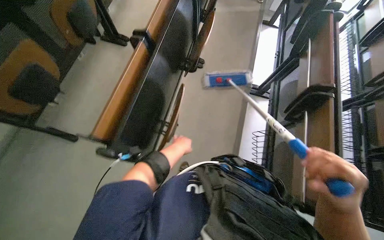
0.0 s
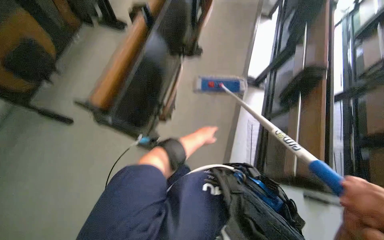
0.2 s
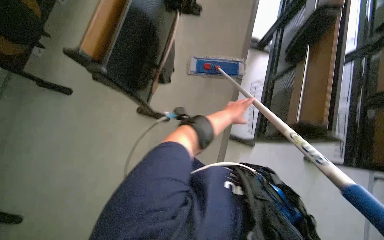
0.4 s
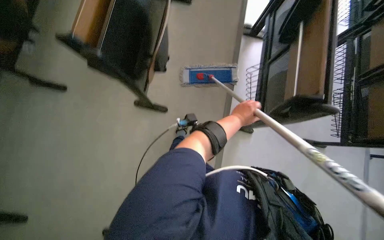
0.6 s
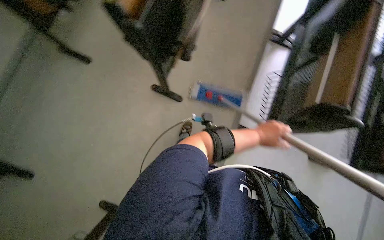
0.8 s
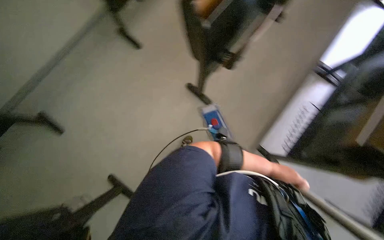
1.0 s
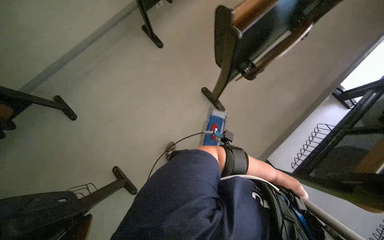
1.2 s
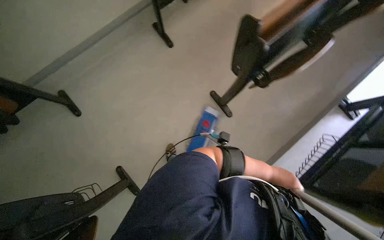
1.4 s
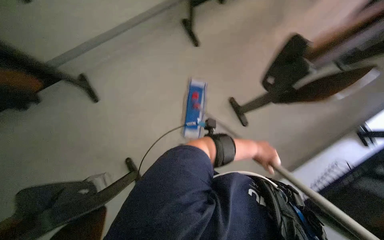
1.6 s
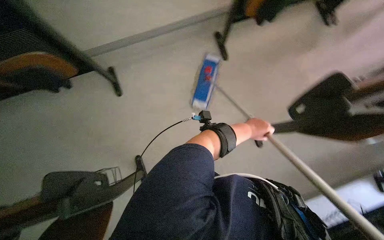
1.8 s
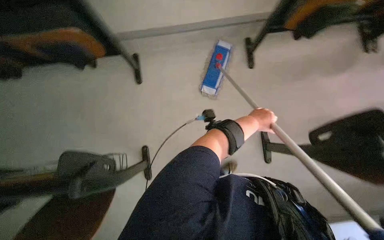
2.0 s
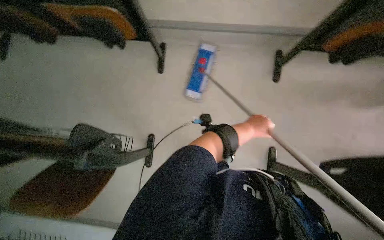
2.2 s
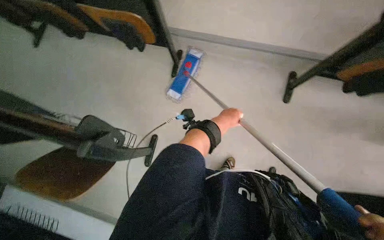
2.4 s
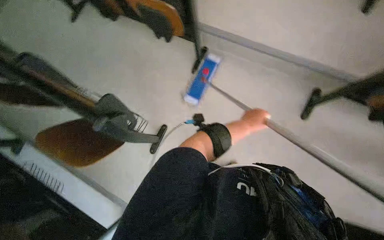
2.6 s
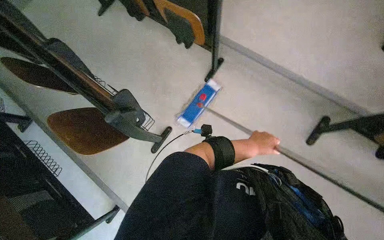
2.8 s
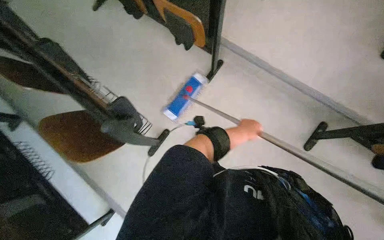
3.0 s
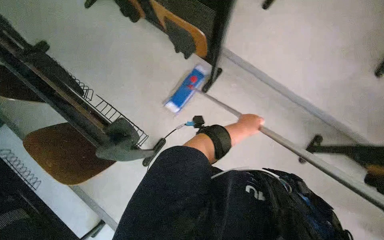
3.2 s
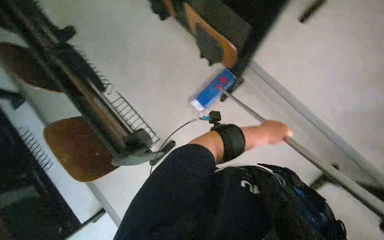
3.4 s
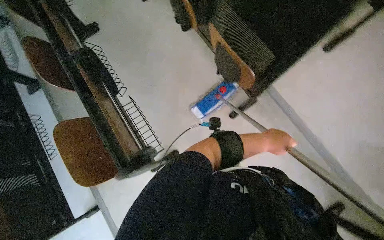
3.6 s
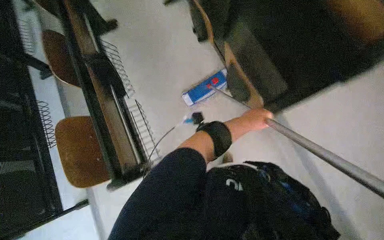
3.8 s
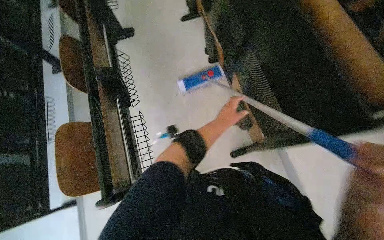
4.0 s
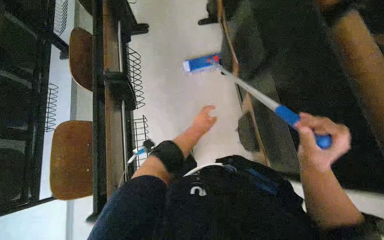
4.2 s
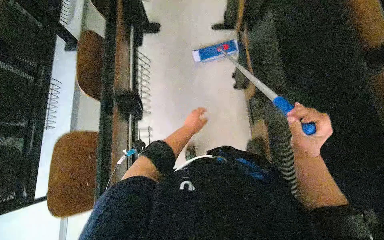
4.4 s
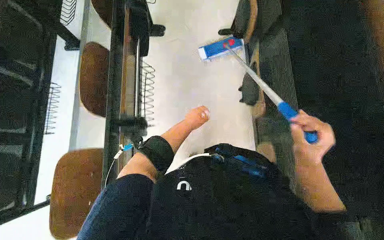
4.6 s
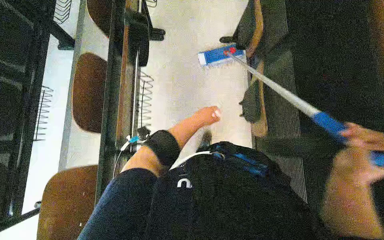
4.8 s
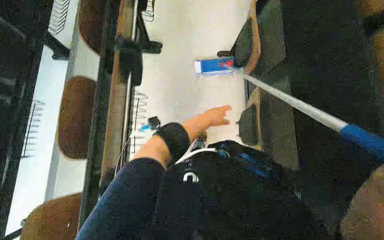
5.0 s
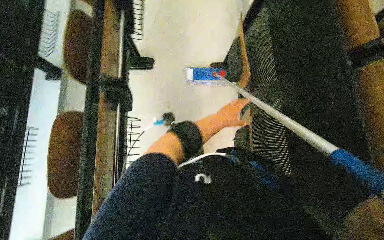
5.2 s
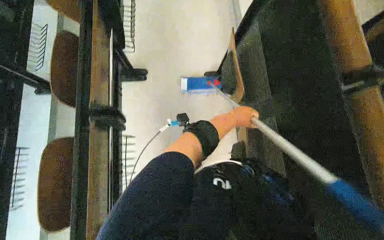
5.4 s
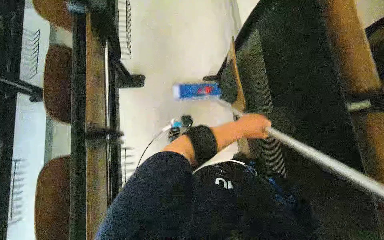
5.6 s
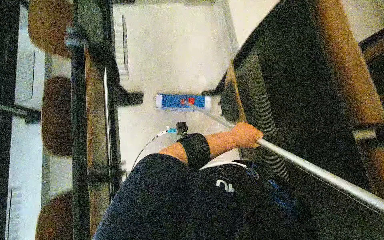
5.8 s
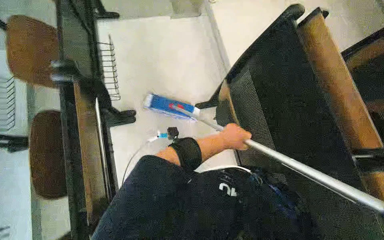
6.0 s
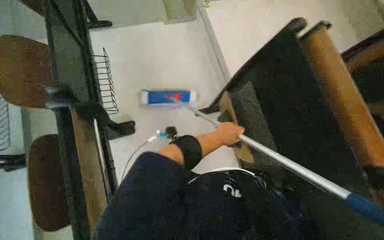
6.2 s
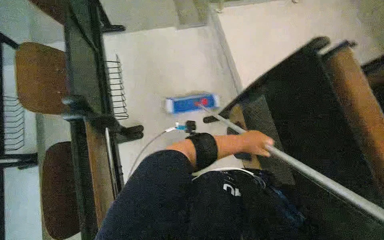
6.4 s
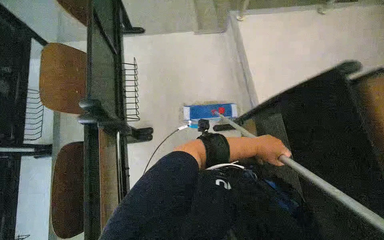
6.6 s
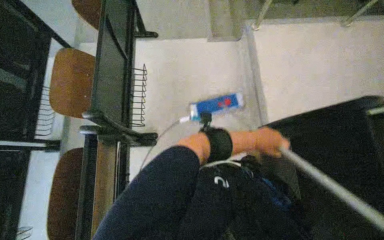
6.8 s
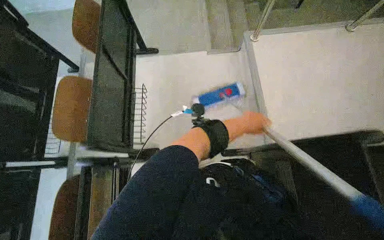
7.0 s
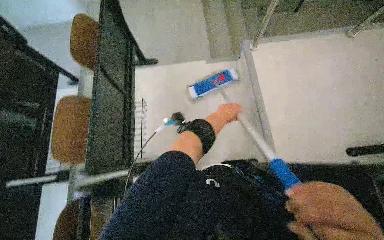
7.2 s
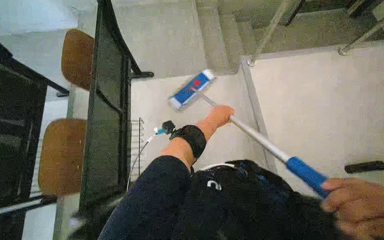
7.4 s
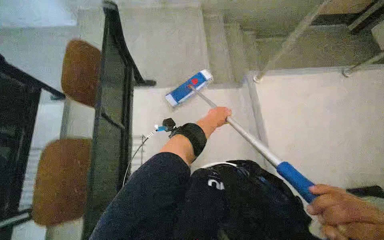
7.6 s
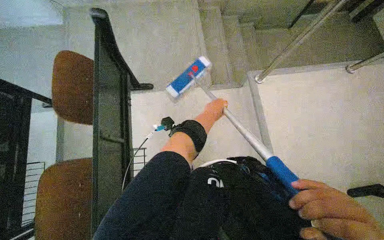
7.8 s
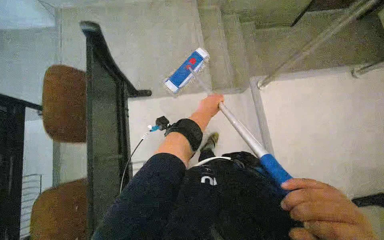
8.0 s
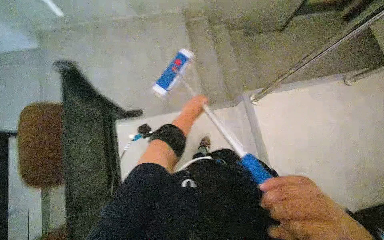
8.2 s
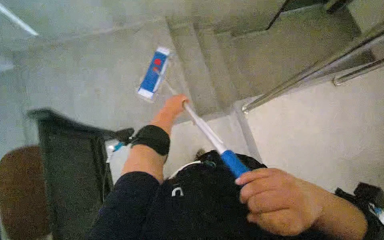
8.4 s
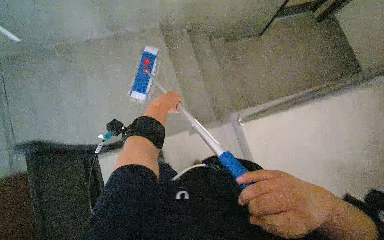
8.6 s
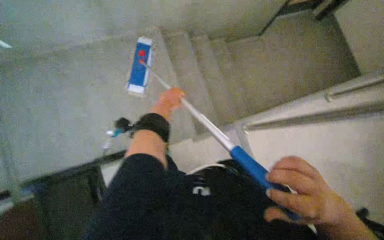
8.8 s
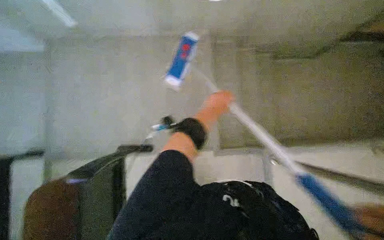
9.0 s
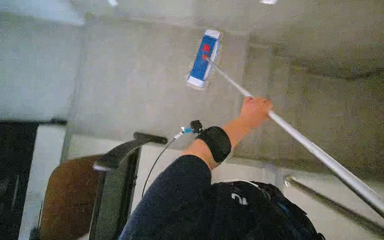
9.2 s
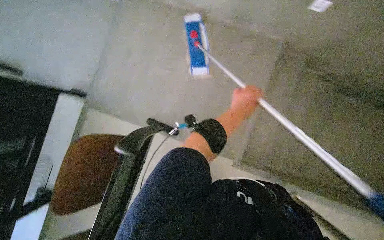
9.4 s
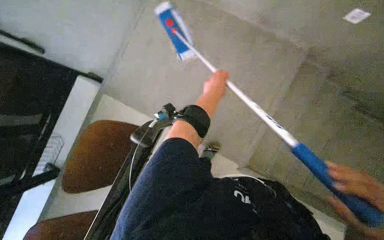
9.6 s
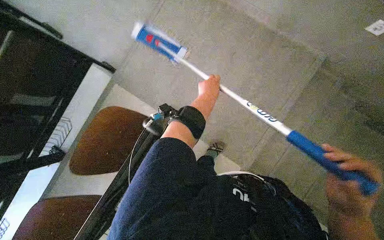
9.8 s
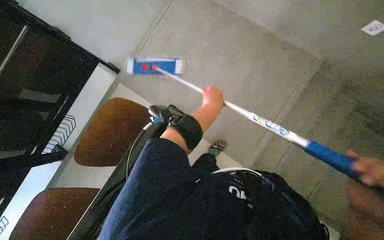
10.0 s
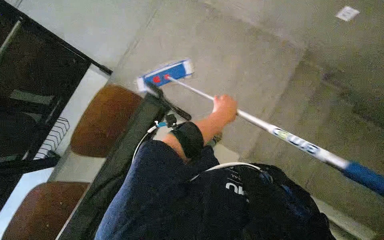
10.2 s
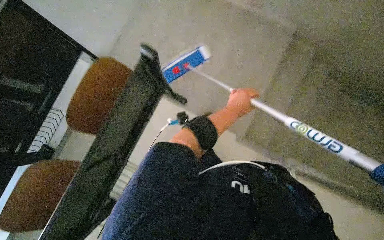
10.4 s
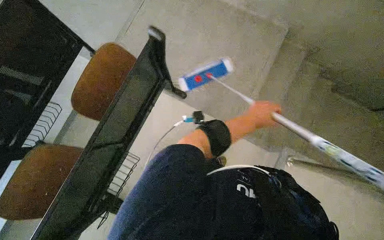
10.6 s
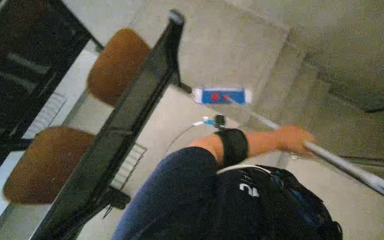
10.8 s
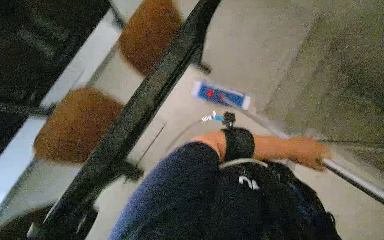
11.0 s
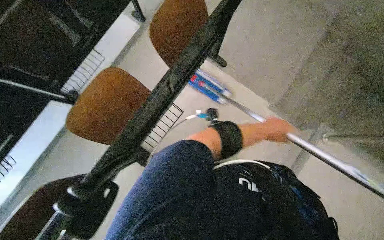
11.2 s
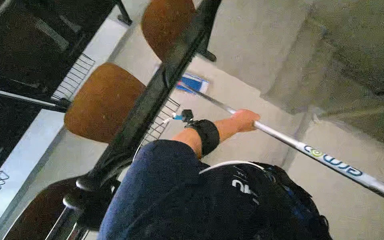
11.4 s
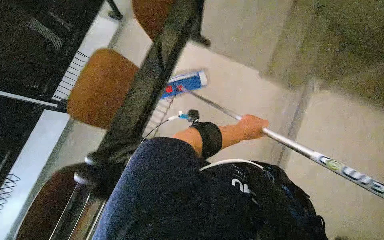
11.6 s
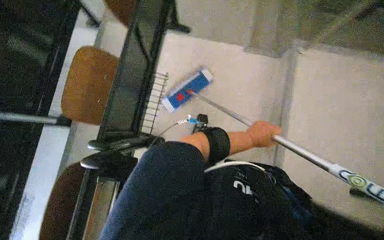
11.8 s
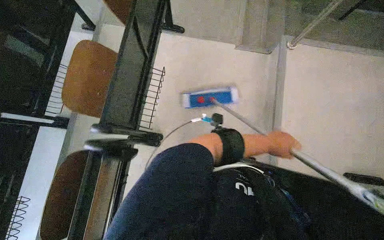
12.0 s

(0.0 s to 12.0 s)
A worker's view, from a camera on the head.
Job: mopping floor.
The whole recording: Mopping classroom floor. The worker prepares the mop and then mops the classroom floor between the desks.
0.0 s - 1.6 s: The wearer moves roughly 70 cm. Everything in view rotates about 45 degrees clockwise.
1.6 s - 3.0 s: The head rotates about 70 degrees to the left.
3.0 s - 4.4 s: The wearer moves approximately 70 cm. Everything in view rotates roughly 50 degrees clockwise.
4.4 s - 6.0 s: The head travels approximately 80 cm.
6.0 s - 7.6 s: The wearer moves approximately 70 cm.
9.0 s - 10.4 s: The left hand swings left and right, approximately 15 cm each way, with 2 reversals.
10.4 s - 12.0 s: The wearer moves about 40 cm.

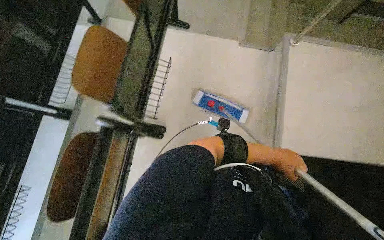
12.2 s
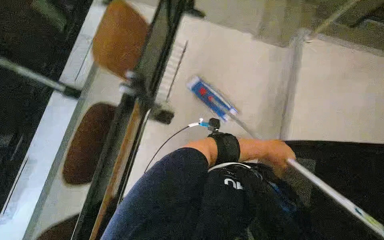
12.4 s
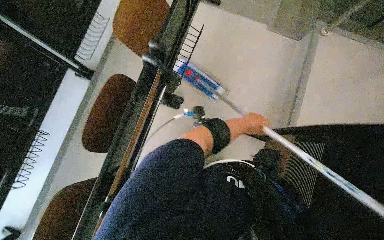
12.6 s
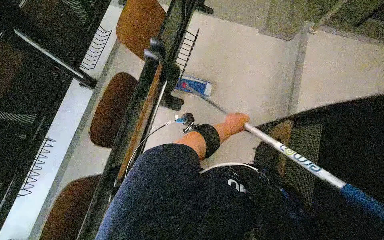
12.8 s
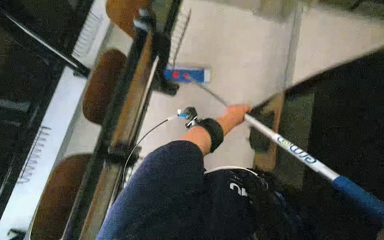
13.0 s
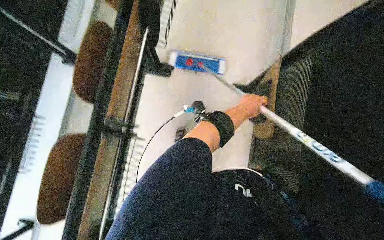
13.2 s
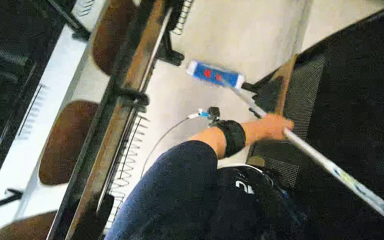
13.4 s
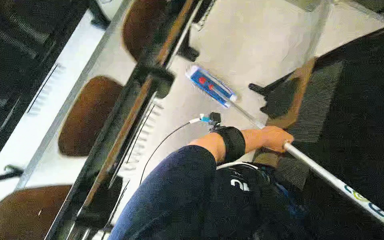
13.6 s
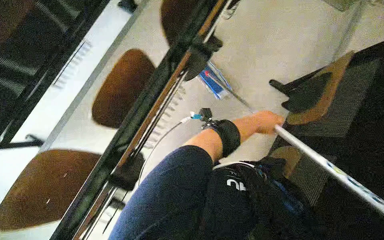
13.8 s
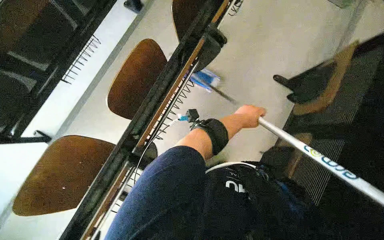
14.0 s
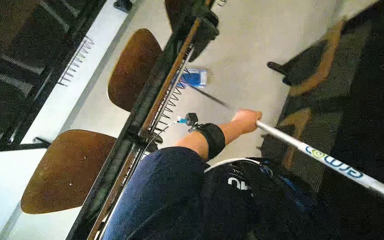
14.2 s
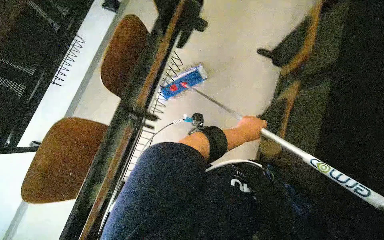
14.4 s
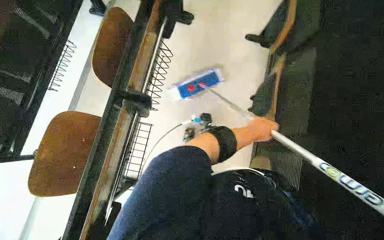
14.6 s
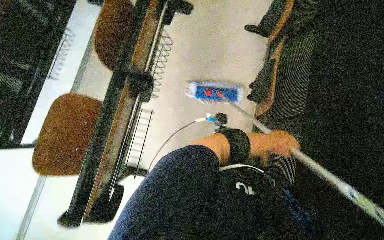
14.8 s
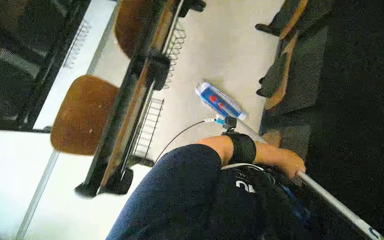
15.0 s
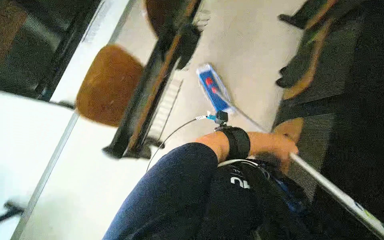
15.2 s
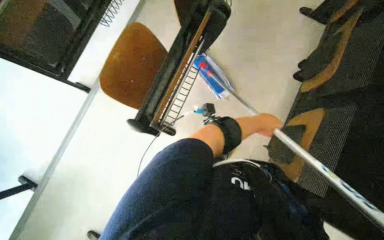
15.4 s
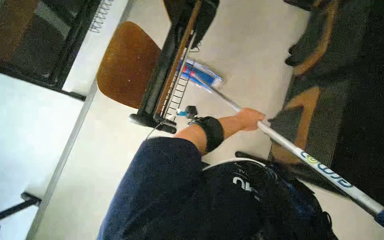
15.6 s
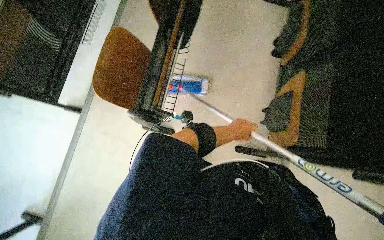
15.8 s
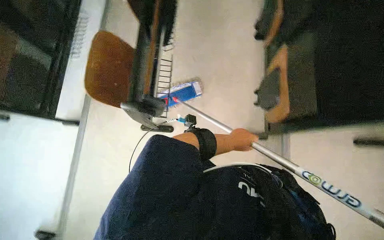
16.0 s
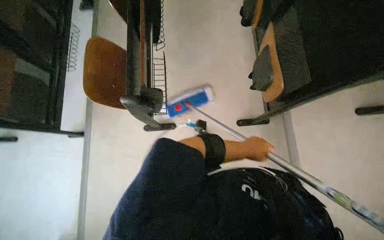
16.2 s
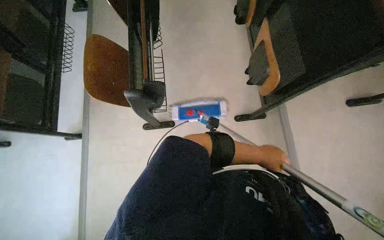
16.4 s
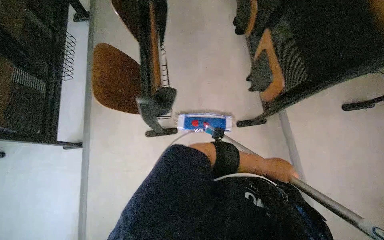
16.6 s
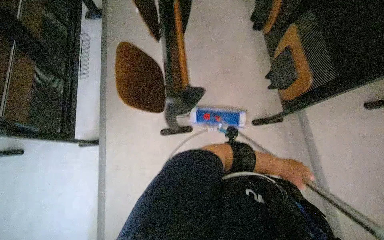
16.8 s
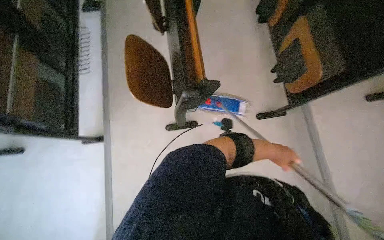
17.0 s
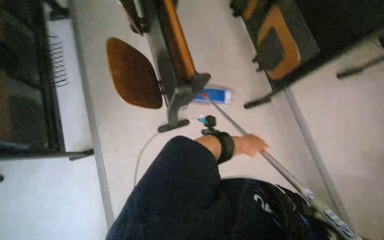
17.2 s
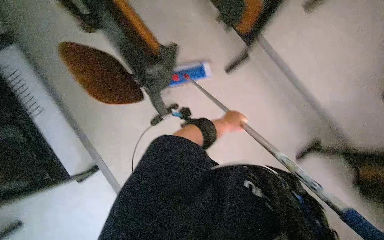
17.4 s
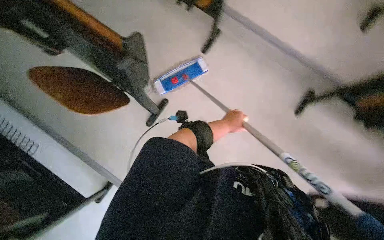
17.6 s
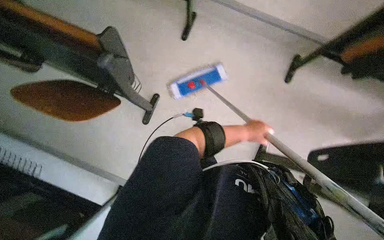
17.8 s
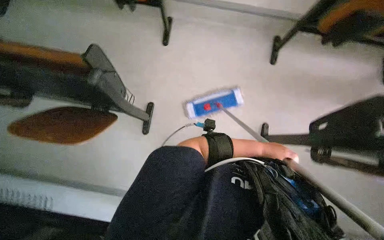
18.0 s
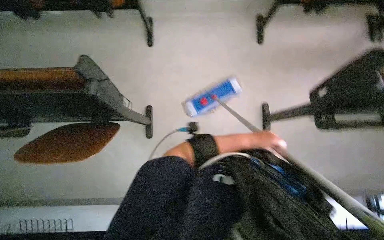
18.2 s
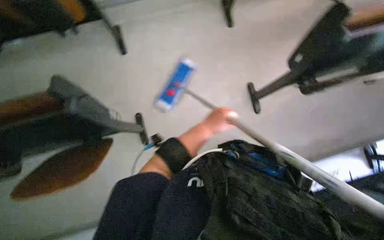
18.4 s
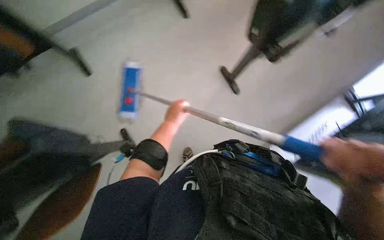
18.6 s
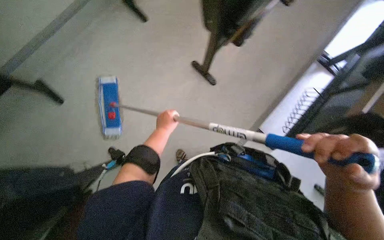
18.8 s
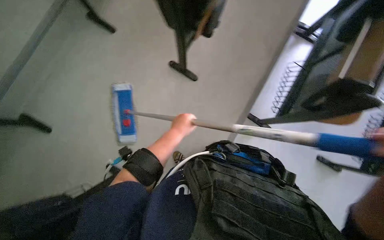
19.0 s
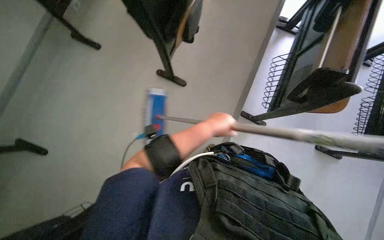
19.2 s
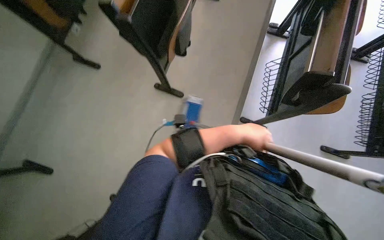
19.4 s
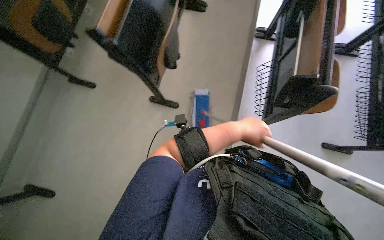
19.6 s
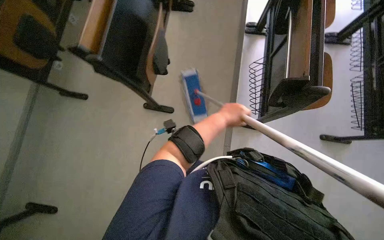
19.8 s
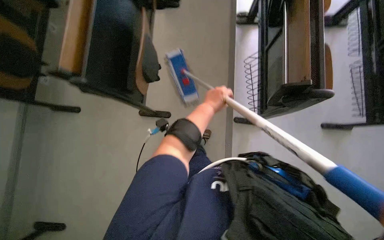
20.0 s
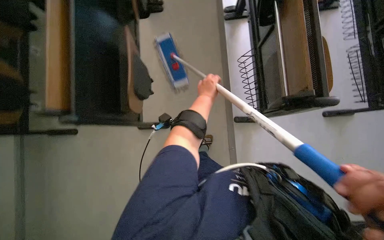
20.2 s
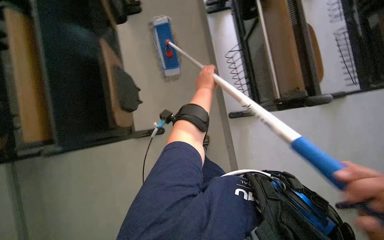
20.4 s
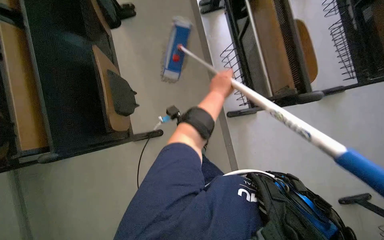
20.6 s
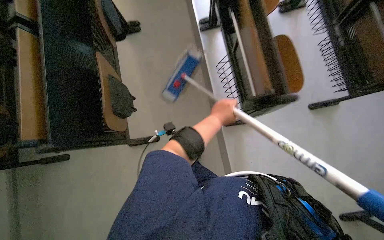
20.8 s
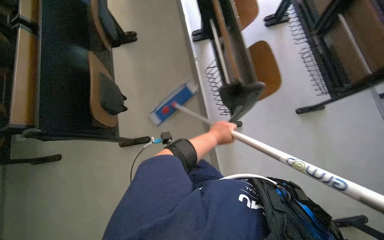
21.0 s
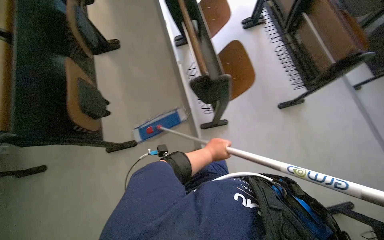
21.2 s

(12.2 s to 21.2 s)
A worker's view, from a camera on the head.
Job: mopping floor.
The whole recording: Mopping classroom floor. The worker prepares the mop and then mops the classroom floor between the desks.
12.2 s - 13.8 s: The camera travels some 50 cm.
13.8 s - 15.2 s: The view tilts approximately 15 degrees downward.
16.6 s - 18.2 s: The wearer's head swings approximately 70 degrees to the right.
18.2 s - 19.8 s: The wearer looks roughly 80 degrees further to the right.
19.8 s - 21.2 s: The wearer's head swings some 35 degrees to the right. The left hand heads farther from the camera, covering some 15 cm.
